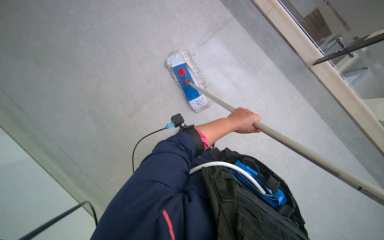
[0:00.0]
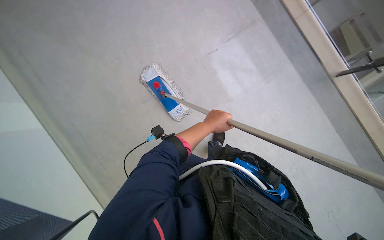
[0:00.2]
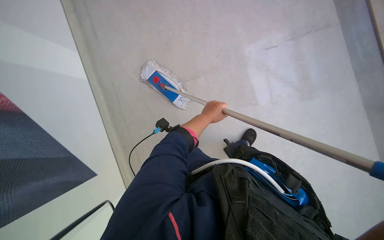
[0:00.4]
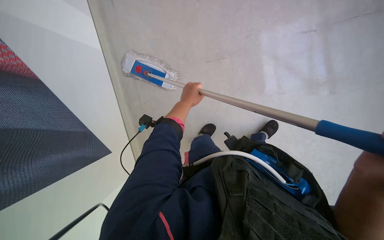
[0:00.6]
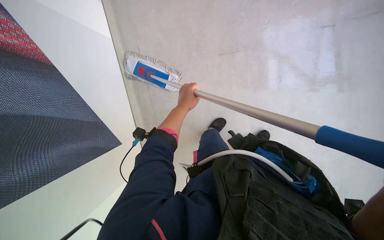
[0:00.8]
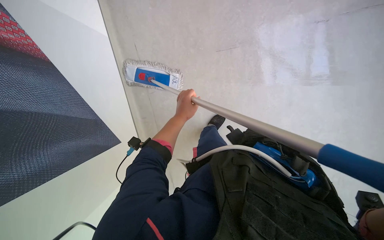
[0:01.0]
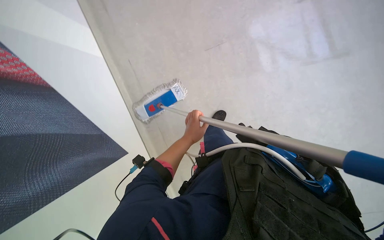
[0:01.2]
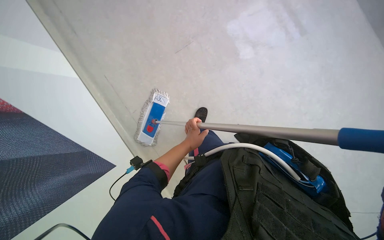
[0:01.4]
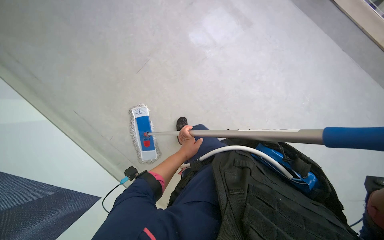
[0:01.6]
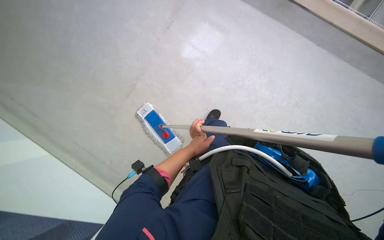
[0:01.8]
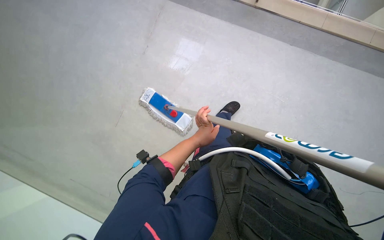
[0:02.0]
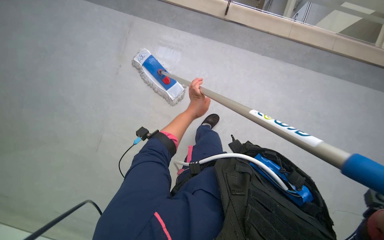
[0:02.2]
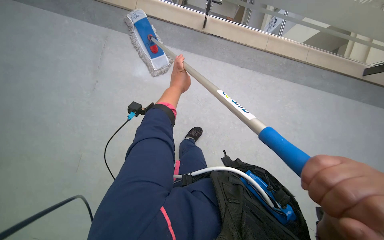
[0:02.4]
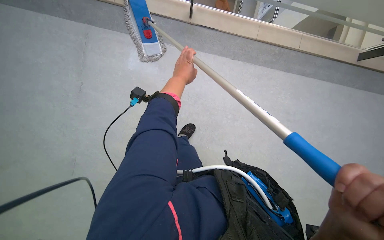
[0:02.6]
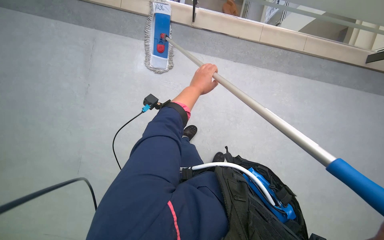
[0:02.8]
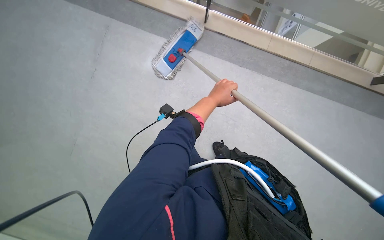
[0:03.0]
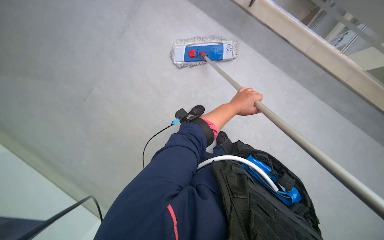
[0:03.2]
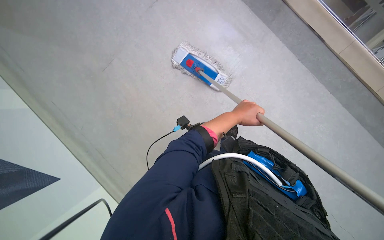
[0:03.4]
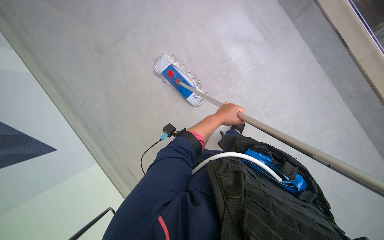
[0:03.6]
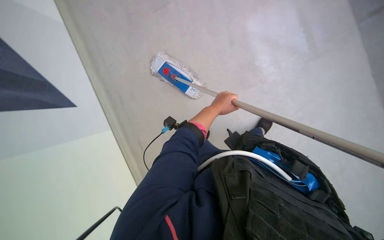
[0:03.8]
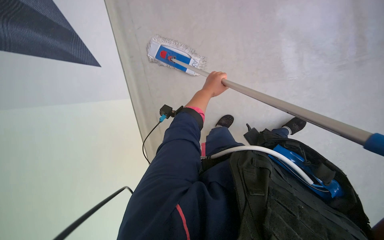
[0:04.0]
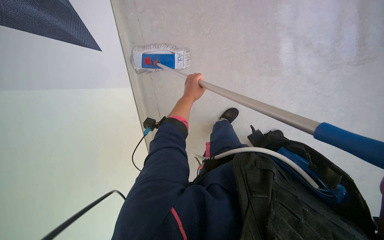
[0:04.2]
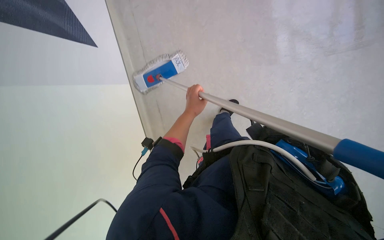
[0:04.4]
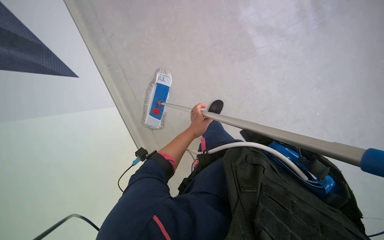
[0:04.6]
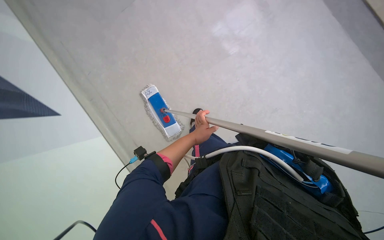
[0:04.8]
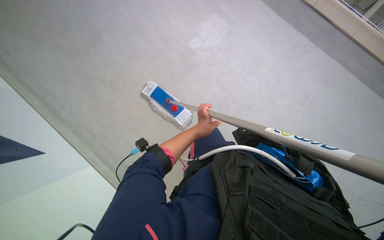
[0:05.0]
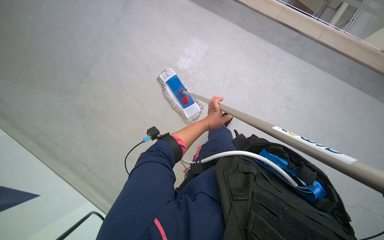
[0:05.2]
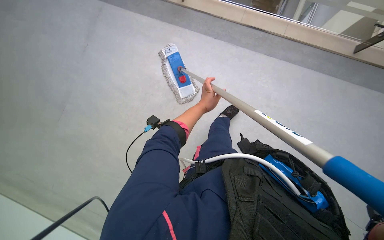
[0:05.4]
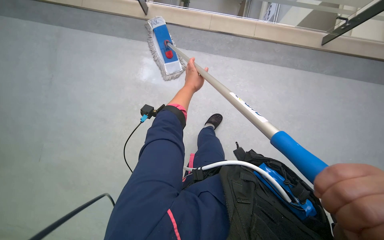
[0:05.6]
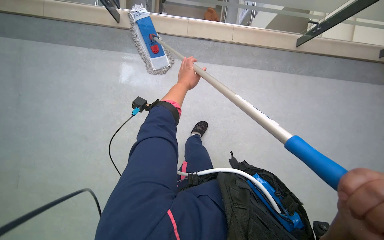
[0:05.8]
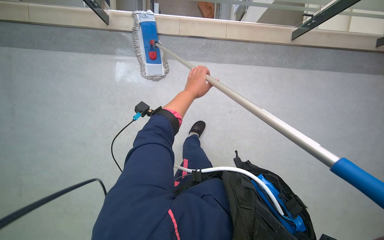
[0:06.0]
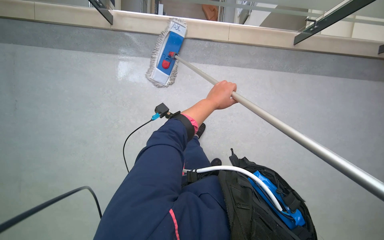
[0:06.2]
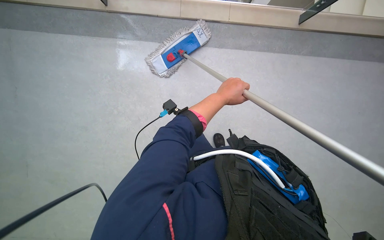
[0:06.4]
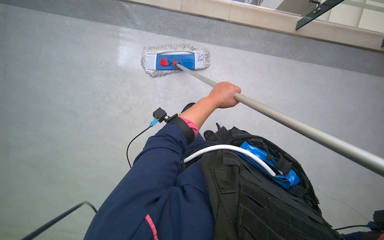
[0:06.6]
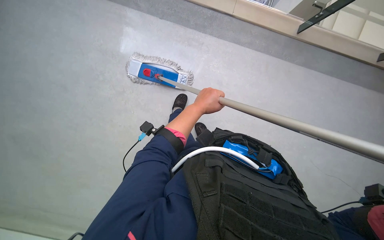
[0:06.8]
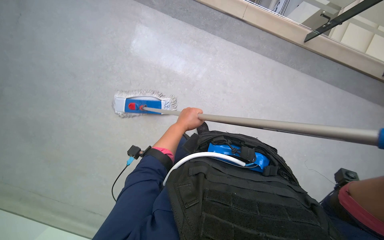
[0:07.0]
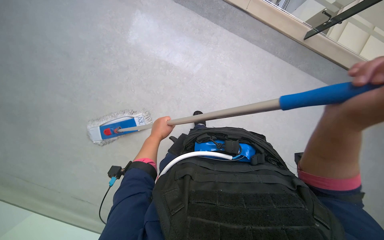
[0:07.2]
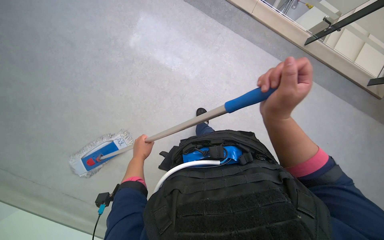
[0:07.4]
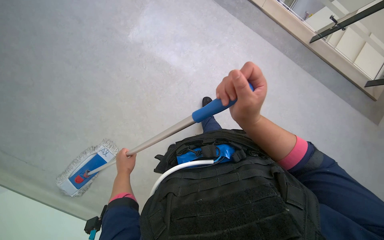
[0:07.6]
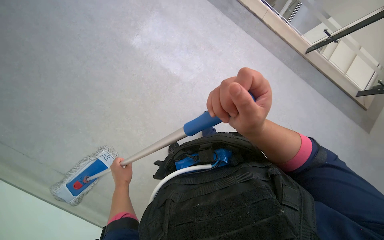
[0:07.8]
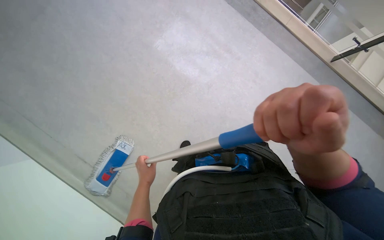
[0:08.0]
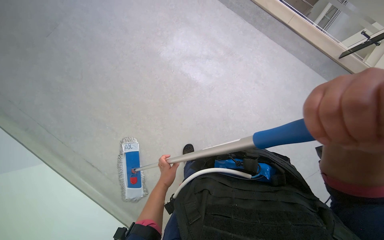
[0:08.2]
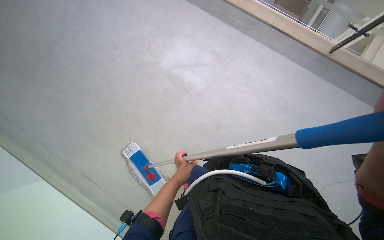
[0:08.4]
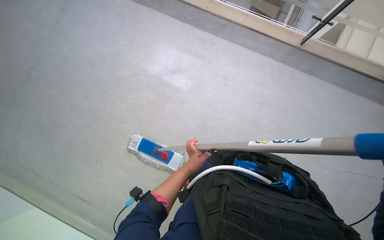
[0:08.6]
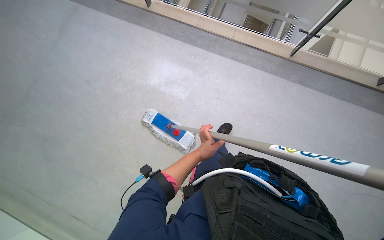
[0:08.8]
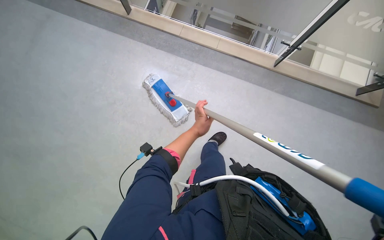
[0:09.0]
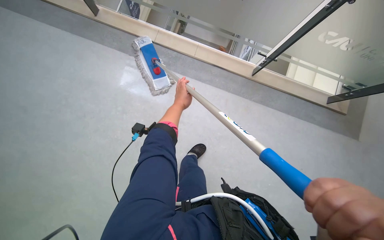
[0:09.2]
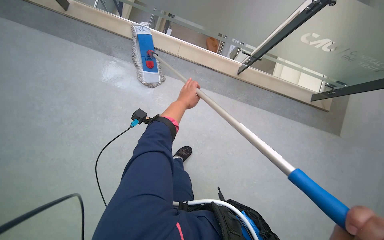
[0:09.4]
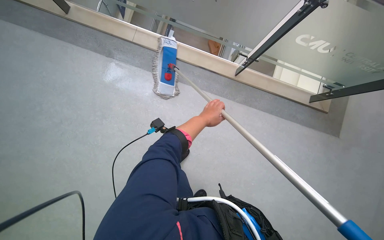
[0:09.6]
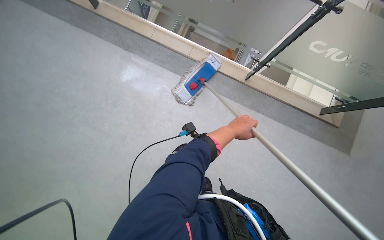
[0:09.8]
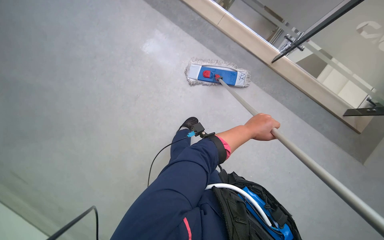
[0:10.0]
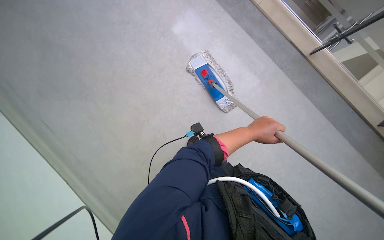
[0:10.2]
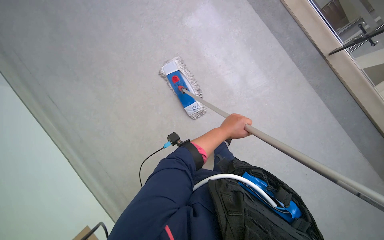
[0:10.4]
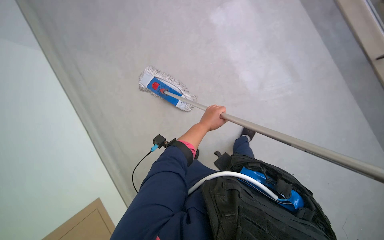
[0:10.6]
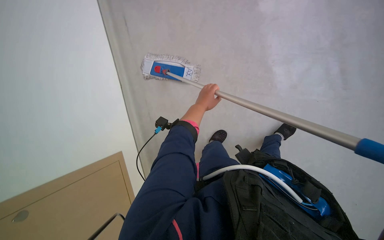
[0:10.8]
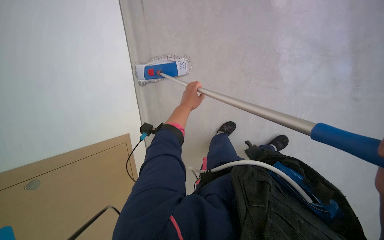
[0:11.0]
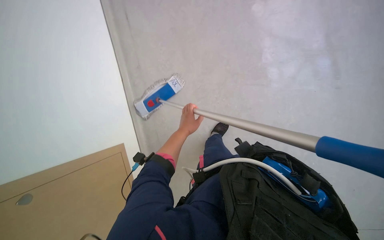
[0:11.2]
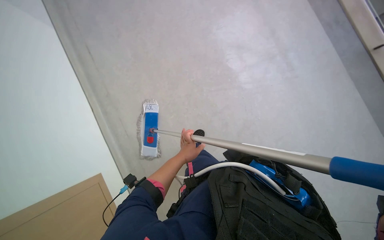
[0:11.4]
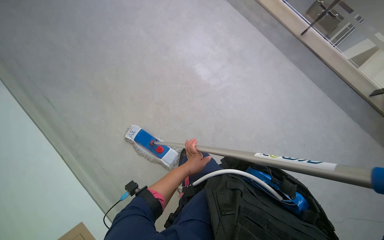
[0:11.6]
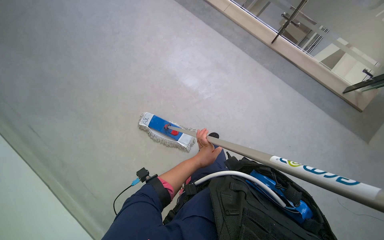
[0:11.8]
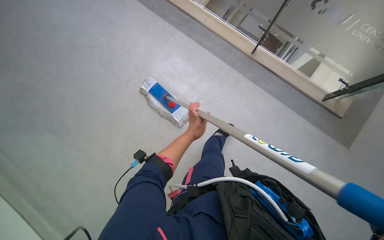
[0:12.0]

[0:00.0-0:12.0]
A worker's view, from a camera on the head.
Job: mopping floor.
The whole recording: Mopping floor with flat mop. The worker mops the floor with a flat mop, periodically wringing it in the bucket.
0:00.0 to 0:01.6: The left hand is displaced to the left, down the picture and farther from the camera by some 25 cm.
0:01.6 to 0:03.0: The camera travels approximately 50 cm.
0:04.4 to 0:06.0: The head travels some 50 cm. The head rotates roughly 55 degrees to the right.
0:07.6 to 0:09.0: The left hand heads to the right and up the picture, covering some 40 cm.
0:09.0 to 0:10.4: The view tilts roughly 15 degrees downward. The left hand heads to the right, covering about 20 cm.
0:10.4 to 0:12.0: The wearer looks about 65 degrees further to the right.

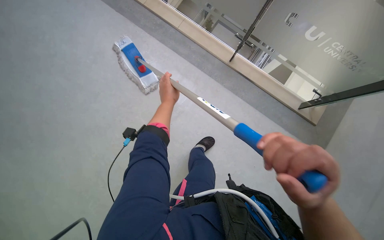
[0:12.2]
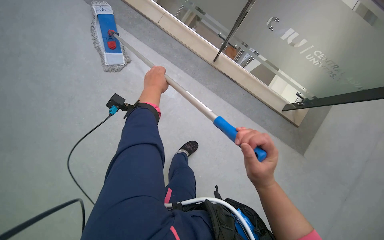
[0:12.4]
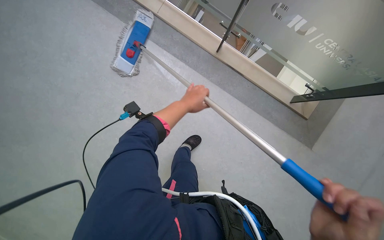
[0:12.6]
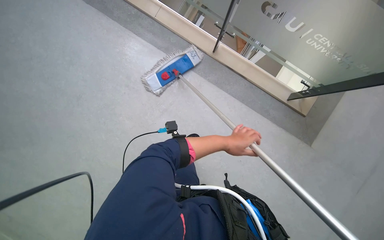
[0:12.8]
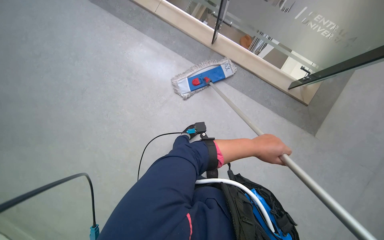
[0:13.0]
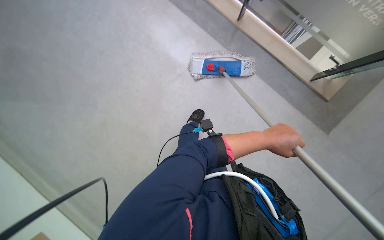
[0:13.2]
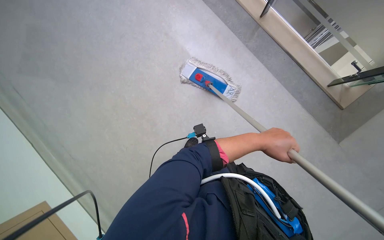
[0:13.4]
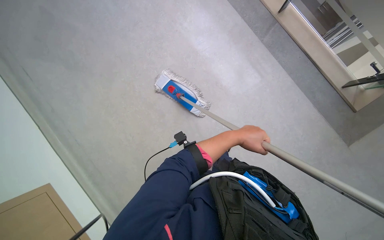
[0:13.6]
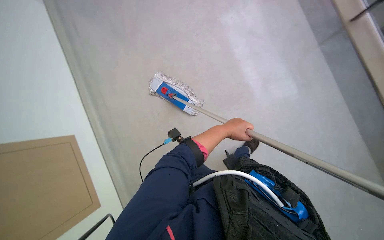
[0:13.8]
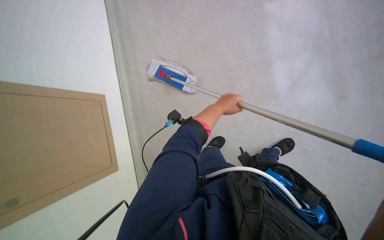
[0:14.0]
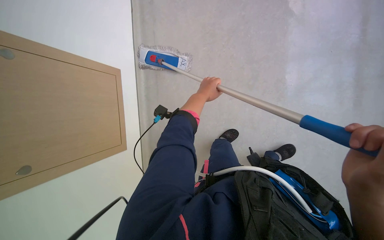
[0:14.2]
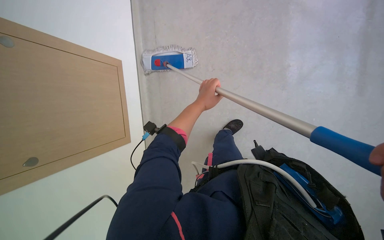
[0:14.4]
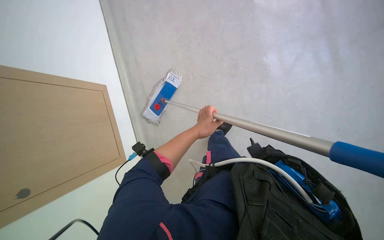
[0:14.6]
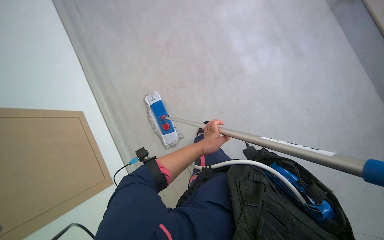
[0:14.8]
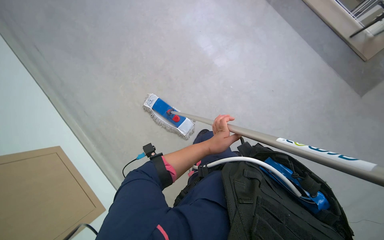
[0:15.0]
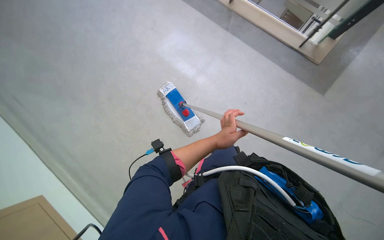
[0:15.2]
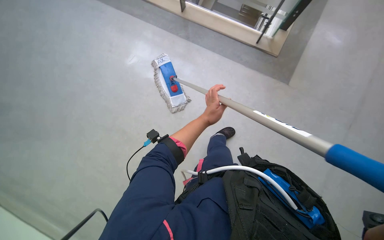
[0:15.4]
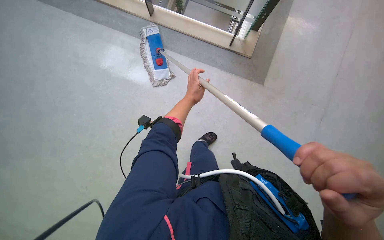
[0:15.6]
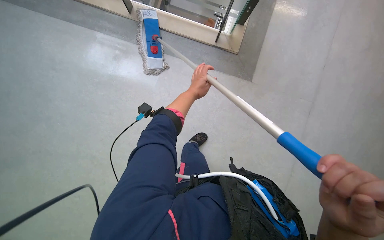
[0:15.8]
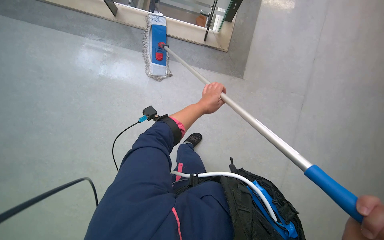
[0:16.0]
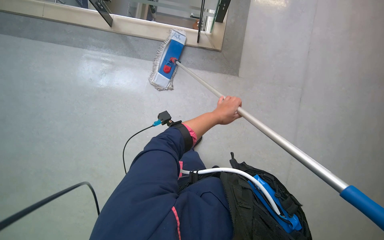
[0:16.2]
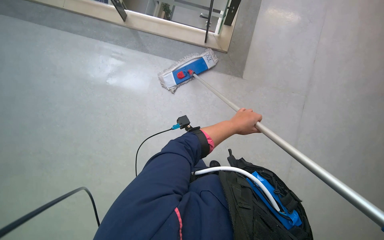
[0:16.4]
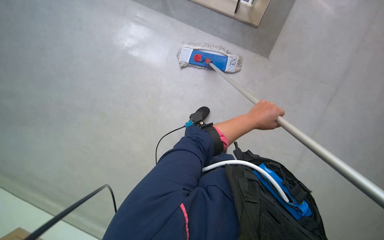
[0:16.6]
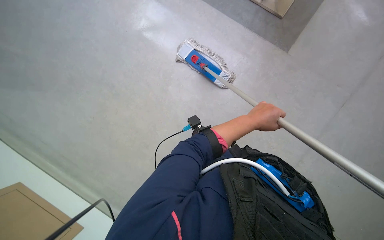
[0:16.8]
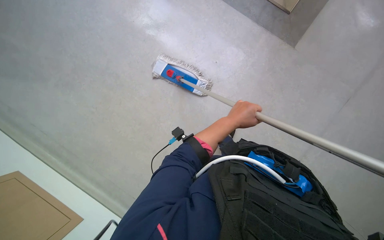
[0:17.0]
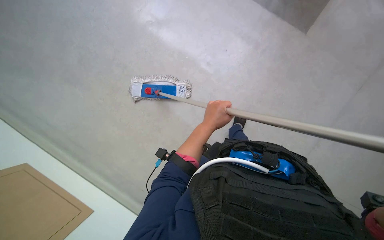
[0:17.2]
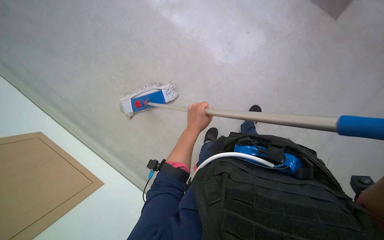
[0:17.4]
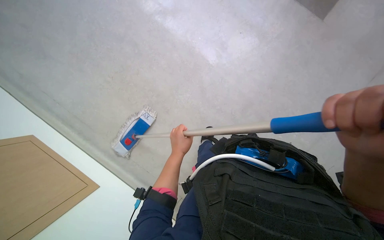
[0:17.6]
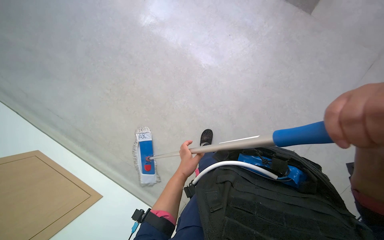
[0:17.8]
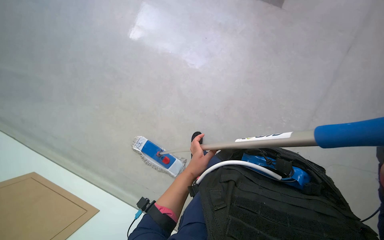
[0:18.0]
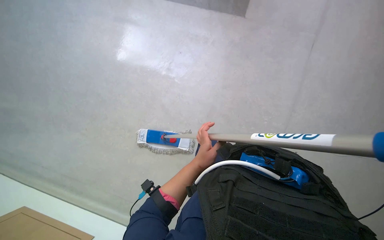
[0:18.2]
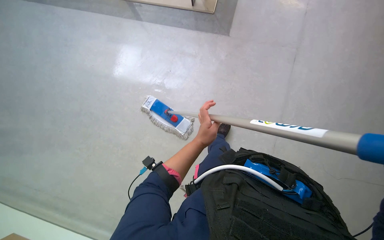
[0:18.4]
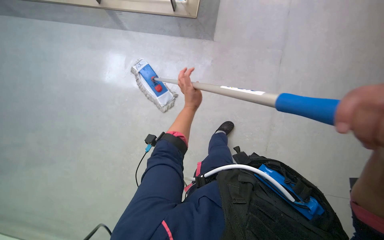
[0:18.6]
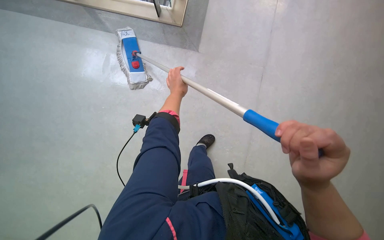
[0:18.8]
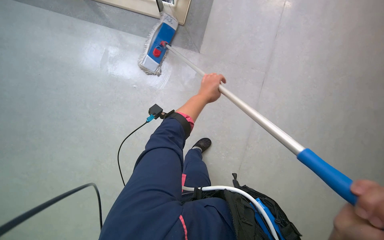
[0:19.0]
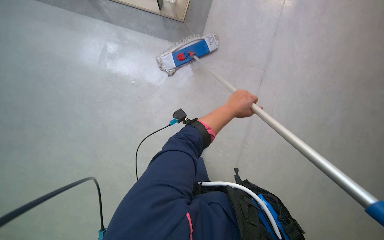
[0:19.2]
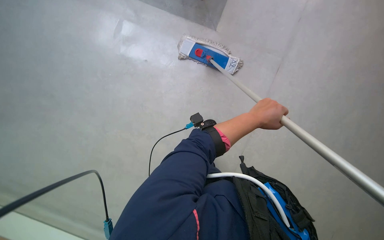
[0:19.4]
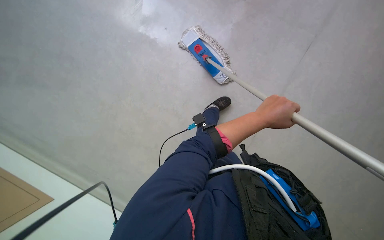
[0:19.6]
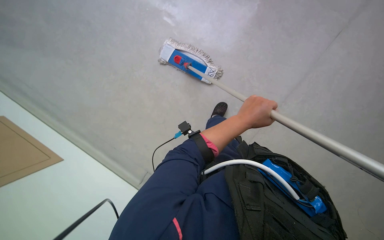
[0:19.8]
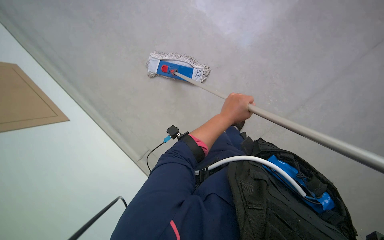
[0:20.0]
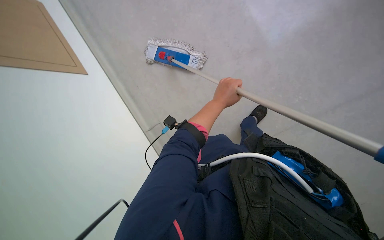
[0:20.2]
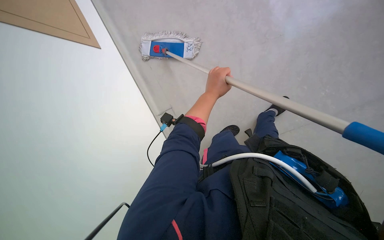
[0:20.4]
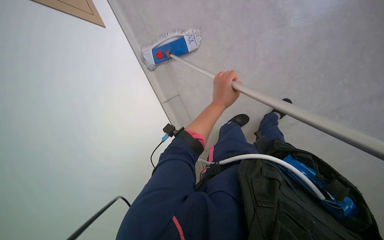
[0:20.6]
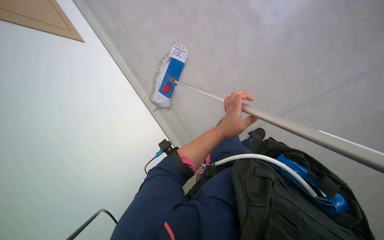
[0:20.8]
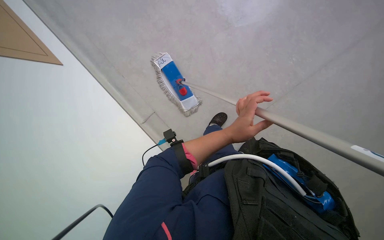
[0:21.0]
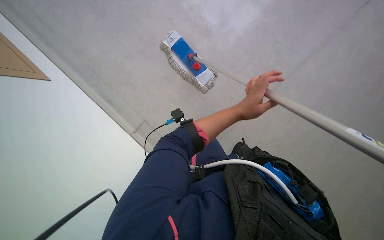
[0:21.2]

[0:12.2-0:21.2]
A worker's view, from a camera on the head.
Job: mopping floor.
The whole recording: Mopping floor with flat mop. The worker mops the floor with a flat mop, periodically wringing it in the bucket.
0:12.2 to 0:13.8: The wearer looks about 20 degrees further to the right. The left hand is displaced to the right and down the picture by roughly 50 cm.
0:13.8 to 0:15.2: The view tips downward by approximately 15 degrees.
0:15.2 to 0:16.6: The left hand shifts approximately 10 cm to the right.
0:16.6 to 0:18.2: The left hand is displaced down the picture and to the left by approximately 25 cm.
0:18.2 to 0:19.8: The left hand heads to the right and up the picture, covering about 30 cm.
0:19.8 to 0:21.2: The left hand travels up the picture and back again, roughly 5 cm each way.
